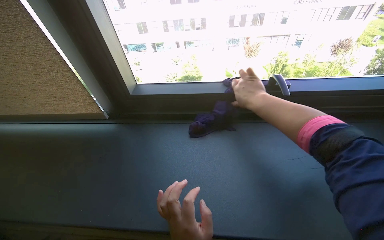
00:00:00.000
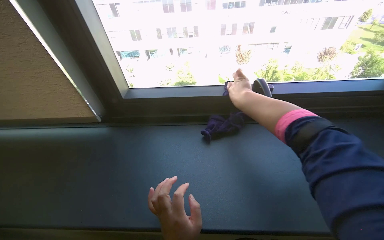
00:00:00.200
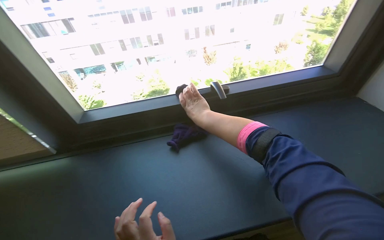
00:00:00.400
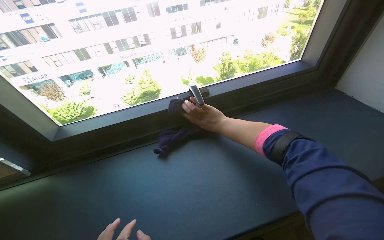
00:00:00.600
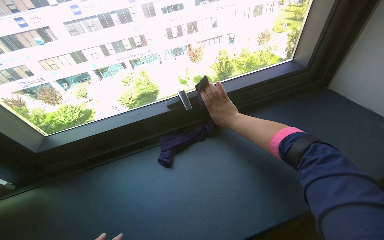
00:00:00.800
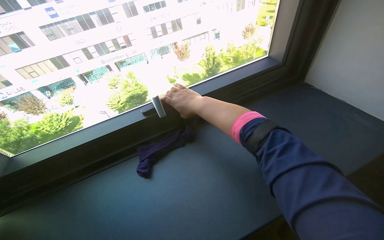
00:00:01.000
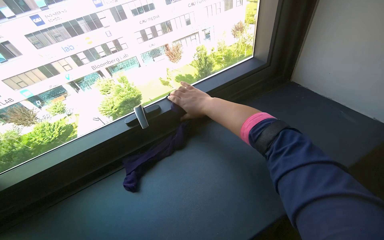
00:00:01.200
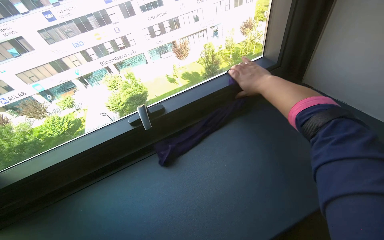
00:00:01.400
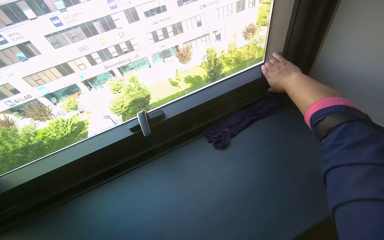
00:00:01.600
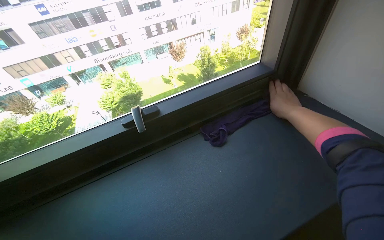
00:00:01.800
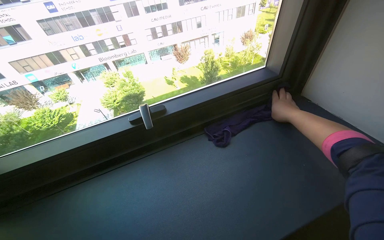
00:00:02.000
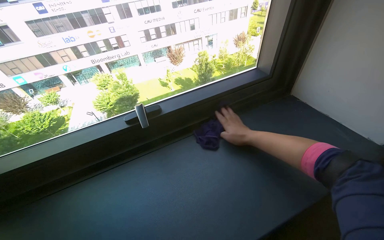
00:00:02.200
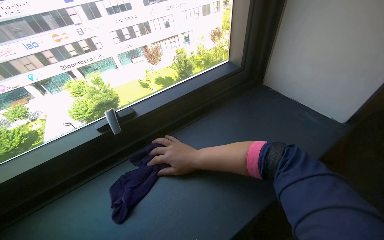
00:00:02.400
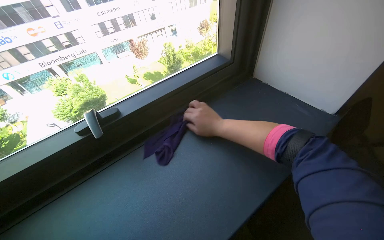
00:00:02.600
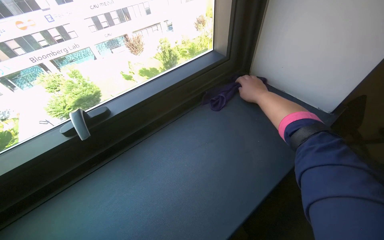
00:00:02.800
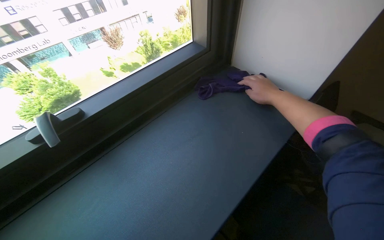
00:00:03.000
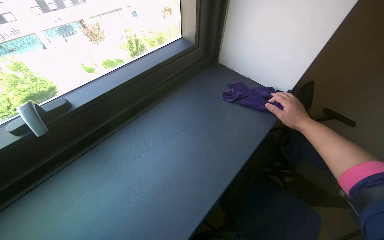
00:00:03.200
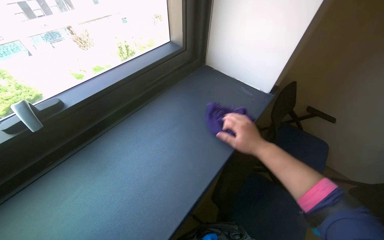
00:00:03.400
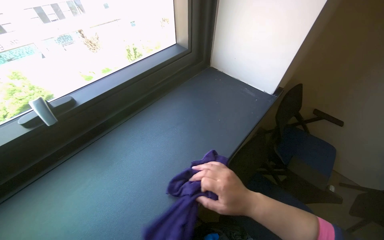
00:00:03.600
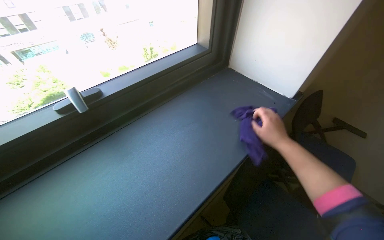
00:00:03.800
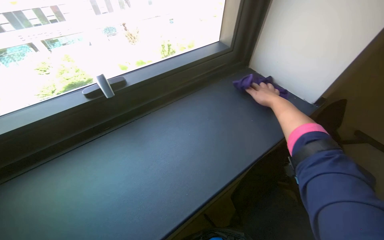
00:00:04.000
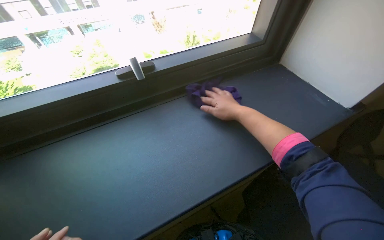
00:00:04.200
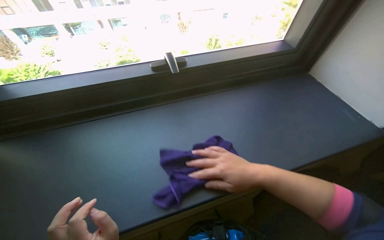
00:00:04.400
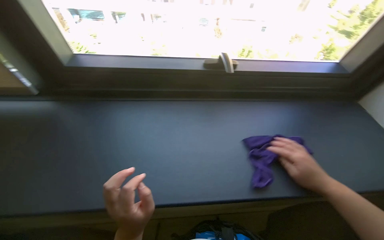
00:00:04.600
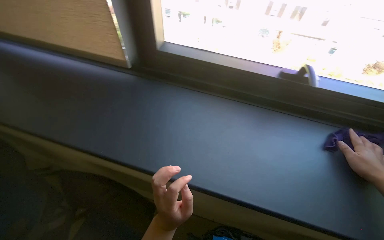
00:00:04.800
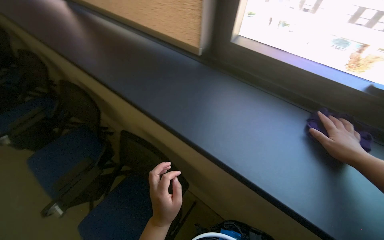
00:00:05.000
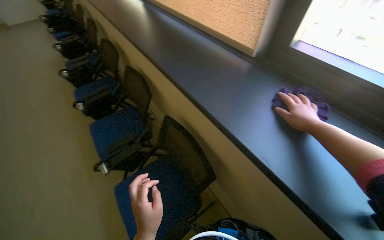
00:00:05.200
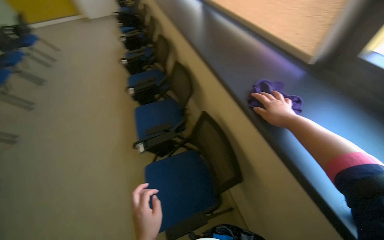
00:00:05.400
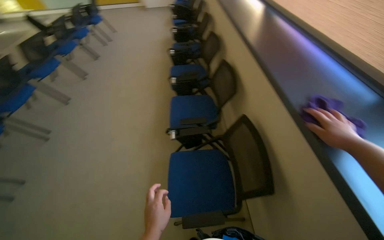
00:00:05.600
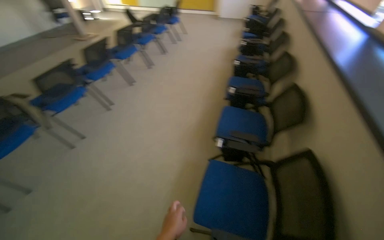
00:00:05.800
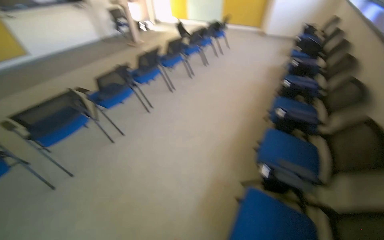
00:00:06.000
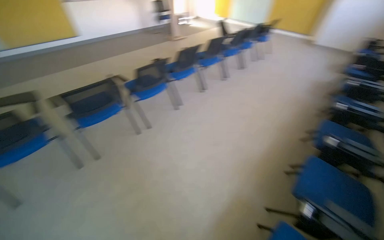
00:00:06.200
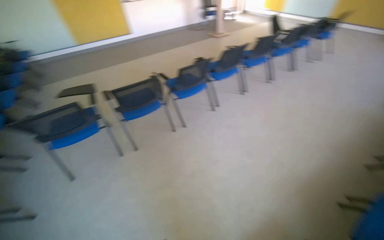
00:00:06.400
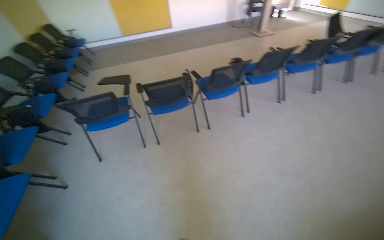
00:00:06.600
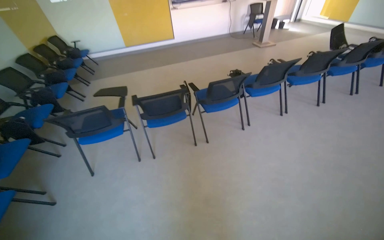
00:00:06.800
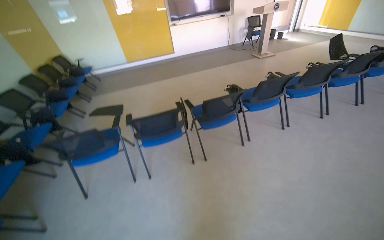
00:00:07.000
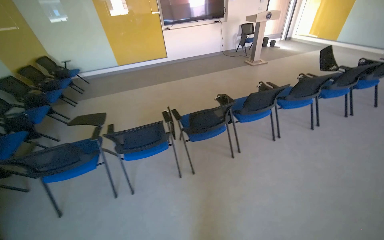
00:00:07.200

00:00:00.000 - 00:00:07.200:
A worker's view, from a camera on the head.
Job: wiping surfaces.
The whole recording: Wiping window sill. The worker wipes the window sill and frame with a purple cloth.
00:00:01.400 - 00:00:02.800: The right hand goes left and right, some 35 cm each way, reversing 2 times.
00:00:05.800 - 00:00:07.200: The camera travels about 90 cm. The head turns to the left by approximately 55 degrees.

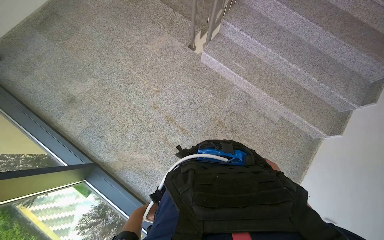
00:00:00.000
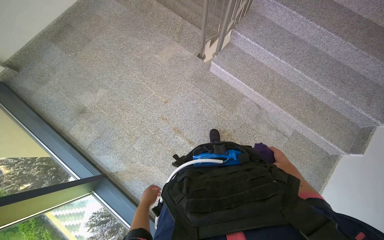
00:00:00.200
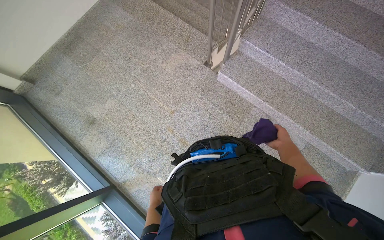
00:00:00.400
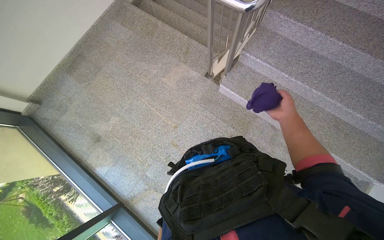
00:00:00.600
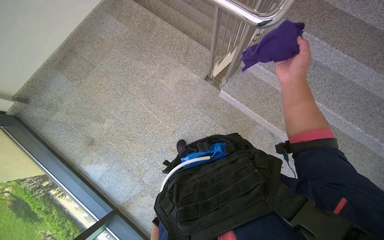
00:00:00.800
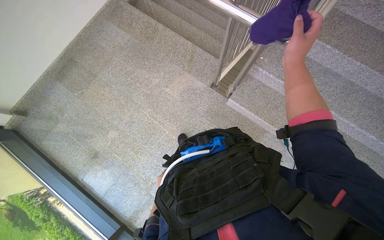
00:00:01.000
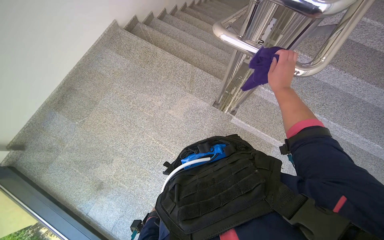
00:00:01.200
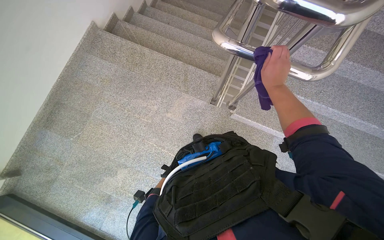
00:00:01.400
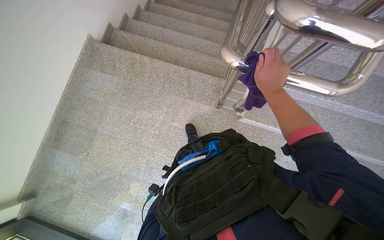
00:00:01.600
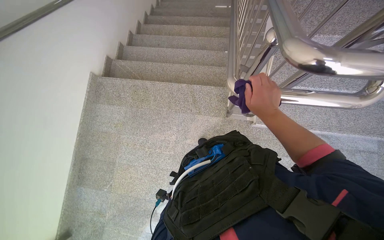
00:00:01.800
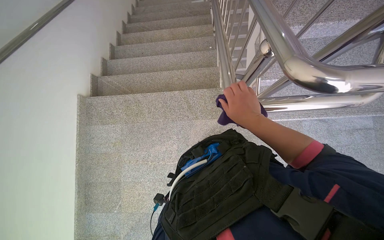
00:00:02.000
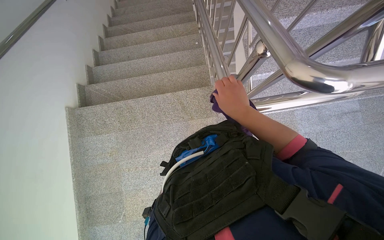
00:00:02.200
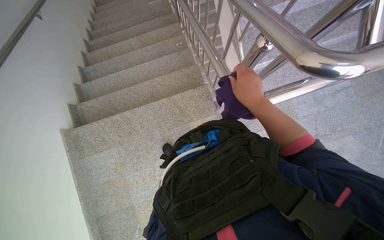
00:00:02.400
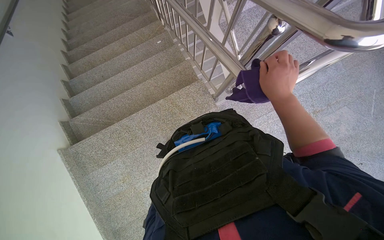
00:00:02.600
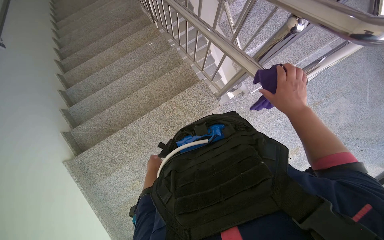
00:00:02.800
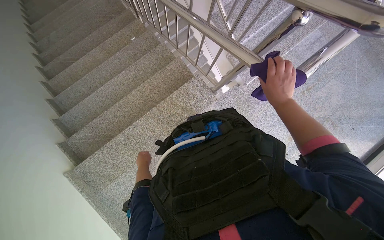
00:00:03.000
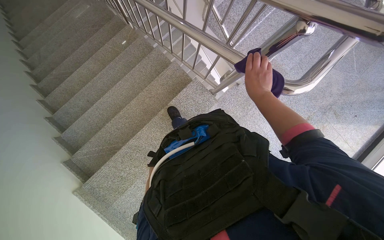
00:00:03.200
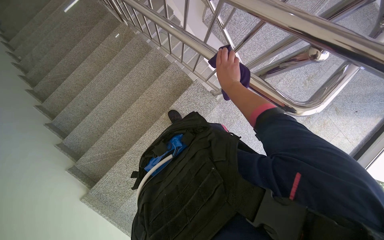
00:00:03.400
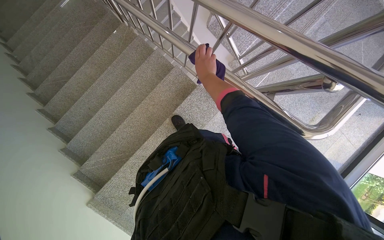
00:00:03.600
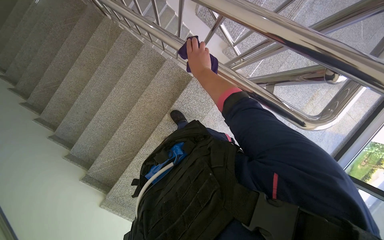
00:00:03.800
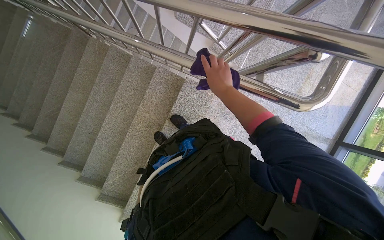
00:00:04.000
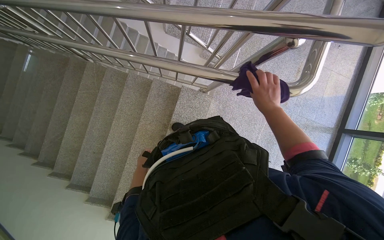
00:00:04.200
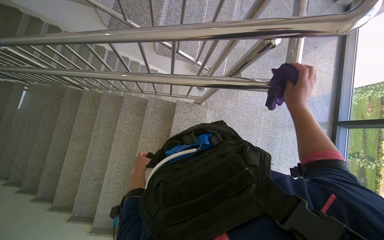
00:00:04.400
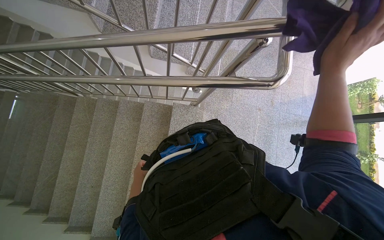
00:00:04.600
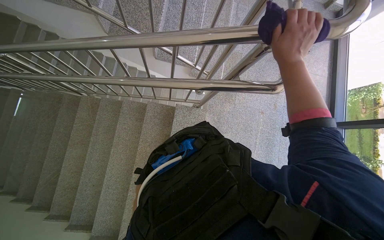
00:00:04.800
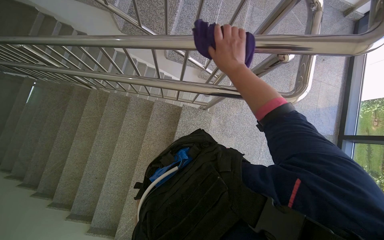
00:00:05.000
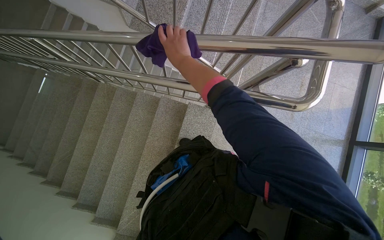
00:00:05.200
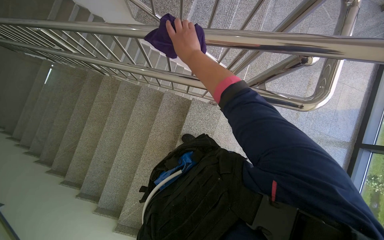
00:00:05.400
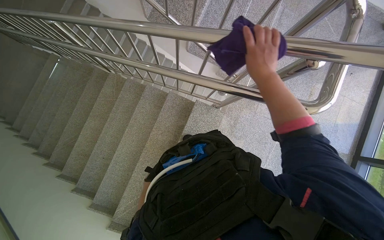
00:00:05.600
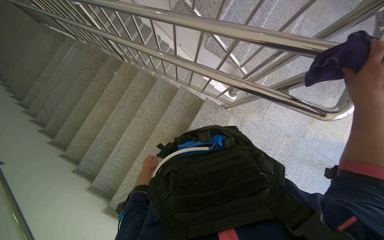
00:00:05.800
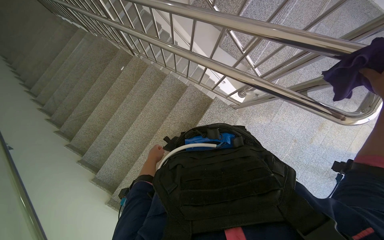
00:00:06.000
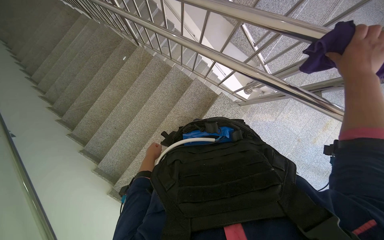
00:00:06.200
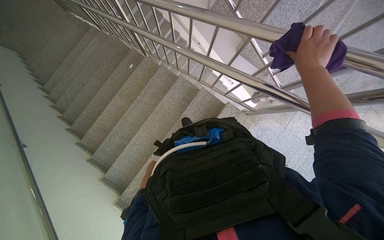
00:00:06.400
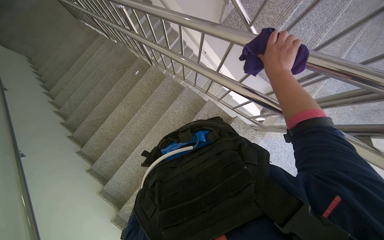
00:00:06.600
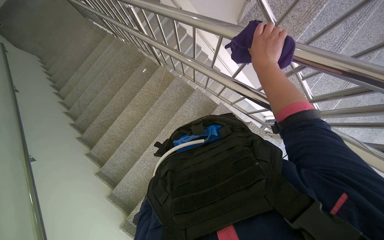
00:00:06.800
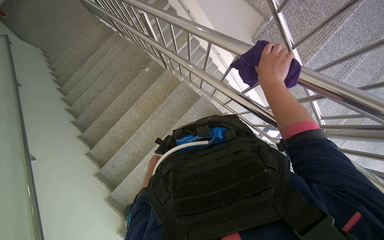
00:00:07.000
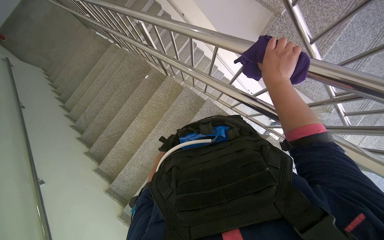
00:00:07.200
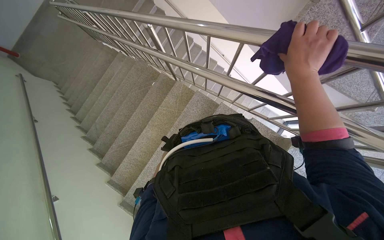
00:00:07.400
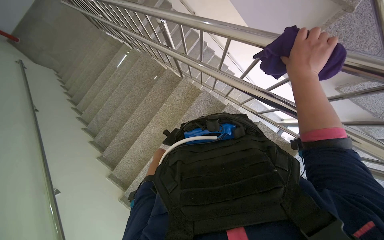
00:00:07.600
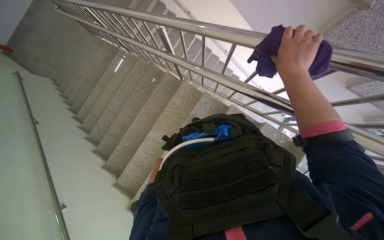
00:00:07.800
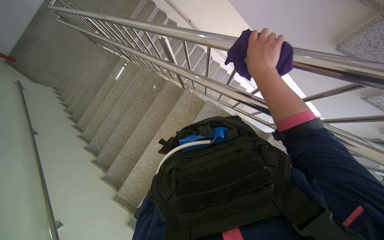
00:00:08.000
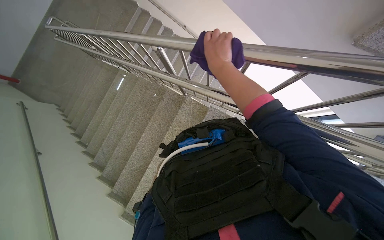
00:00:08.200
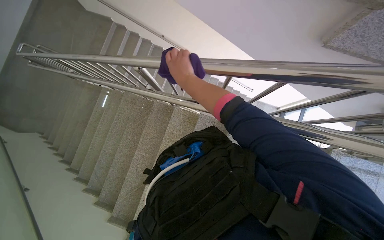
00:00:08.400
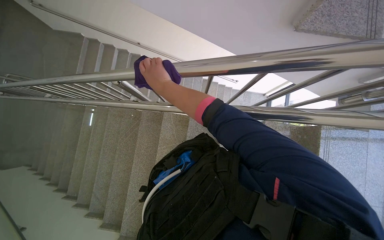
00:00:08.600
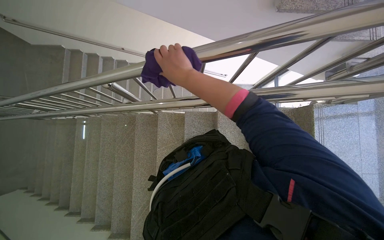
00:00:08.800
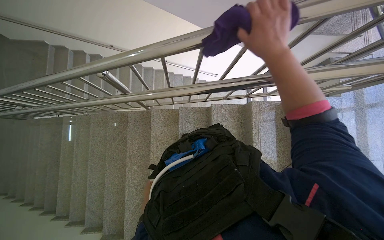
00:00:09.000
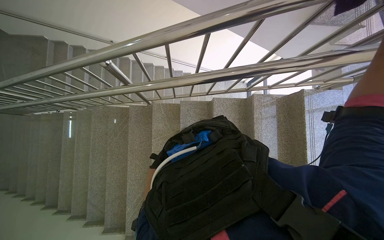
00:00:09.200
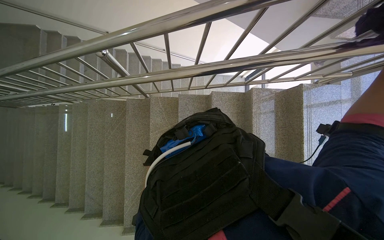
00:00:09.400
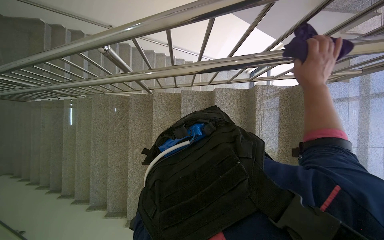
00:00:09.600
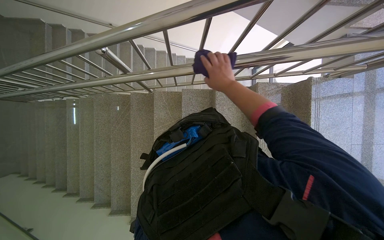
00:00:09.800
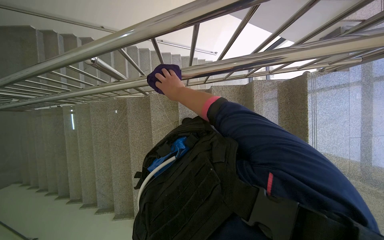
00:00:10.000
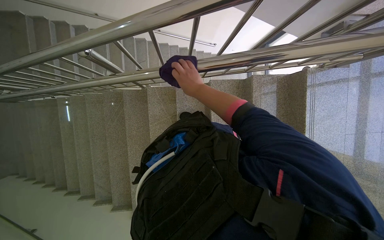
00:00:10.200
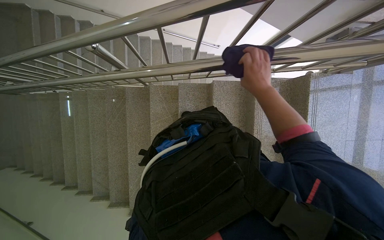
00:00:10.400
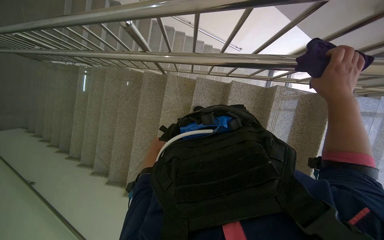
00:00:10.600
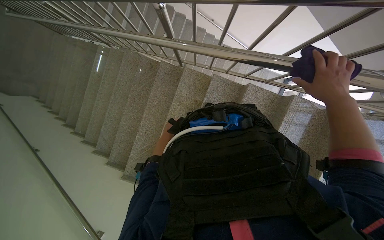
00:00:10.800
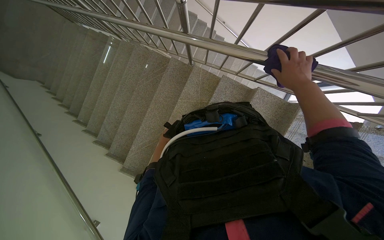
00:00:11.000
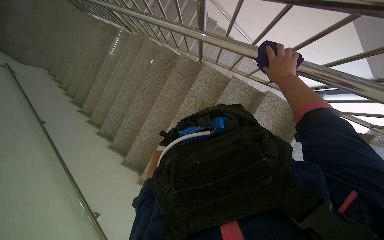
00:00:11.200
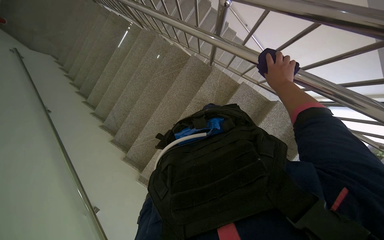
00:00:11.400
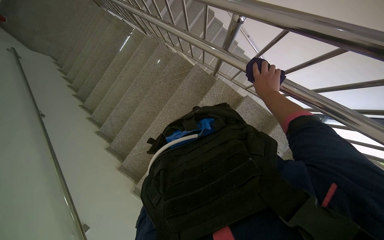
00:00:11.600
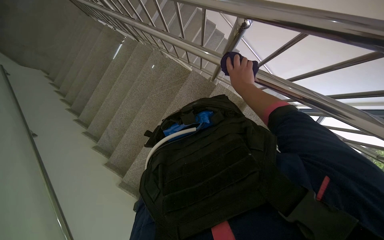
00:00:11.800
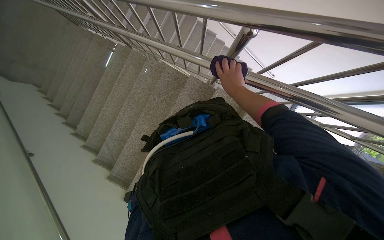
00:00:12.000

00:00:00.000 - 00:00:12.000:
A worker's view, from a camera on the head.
Job: wiping surfaces.
The whole recording: Wiping metal stair railings. The worker wipes the metal stair railings with a purple cloth.
00:00:00.000 - 00:00:01.600: The wearer moves roughly 1 m.
00:00:01.600 - 00:00:03.000: The camera is carried approximately 60 cm. The wearer's head swings some 60 degrees to the right.
00:00:03.000 - 00:00:04.400: The scene rotates counterclockwise by some 40 degrees.
00:00:06.000 - 00:00:07.600: The camera sweeps to the left, by some 15 degrees. The camera pitches upward, by about 20 degrees. The left hand is displaced farther from the camera by approximately 50 cm.
00:00:07.600 - 00:00:09.000: Everything in view rotates approximately 35 degrees counterclockwise.
00:00:10.400 - 00:00:12.000: The camera is carried about 50 cm. The scene turns approximately 30 degrees clockwise in the picture.
